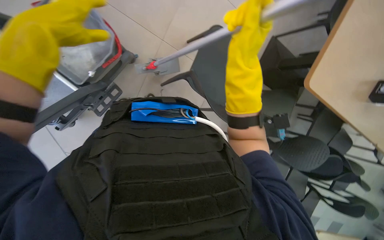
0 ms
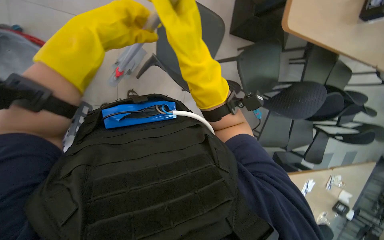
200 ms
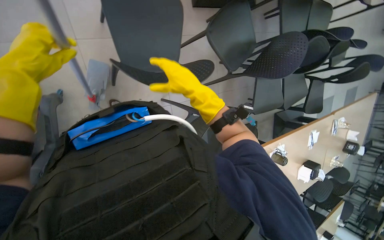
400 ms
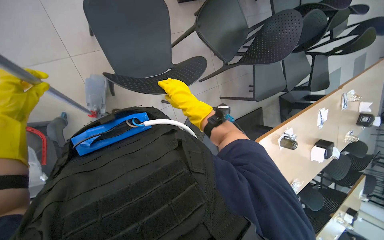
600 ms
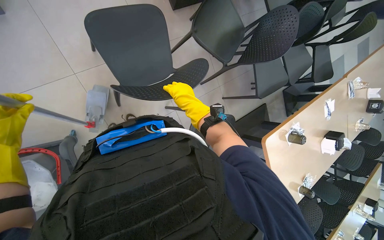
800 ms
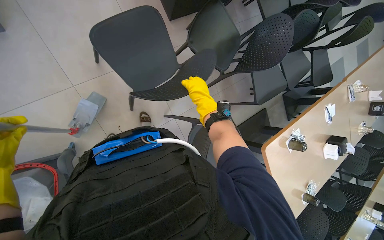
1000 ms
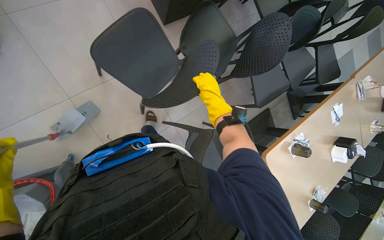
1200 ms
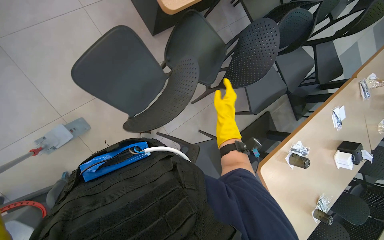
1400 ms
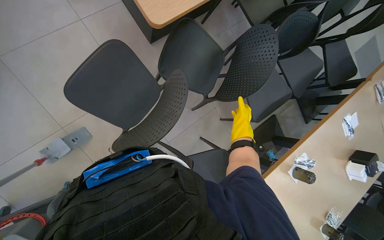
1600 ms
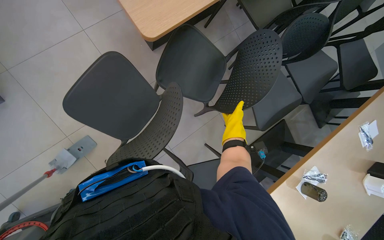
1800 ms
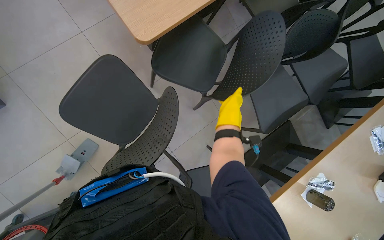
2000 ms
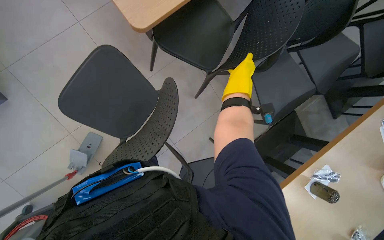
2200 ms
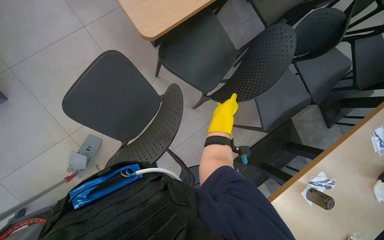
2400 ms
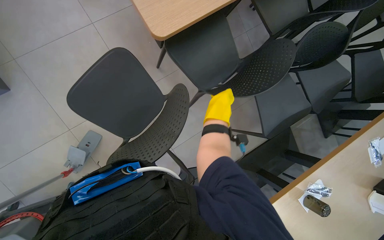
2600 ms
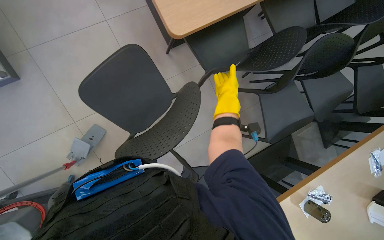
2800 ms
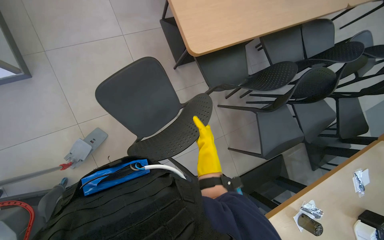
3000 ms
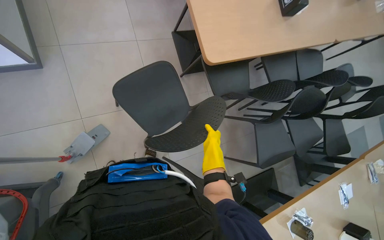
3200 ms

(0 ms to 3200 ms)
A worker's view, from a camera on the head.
Job: organizing items.
The whole recording: Clearing cafeteria floor. The worker moves chairs and picks up debris to clear the cafeteria floor.
0 ms - 1600 ms: The camera is carried approximately 60 cm. The wearer looks approximately 10 degrees further downward. The scene rotates counterclockwise by some 55 degrees.
1600 ms - 3200 ms: The right hand goes up and down the picture, about 20 cm each way, reversing 3 times.

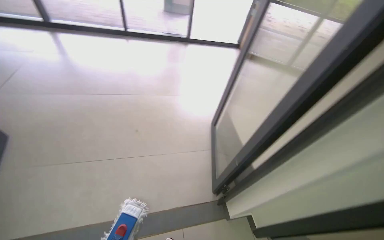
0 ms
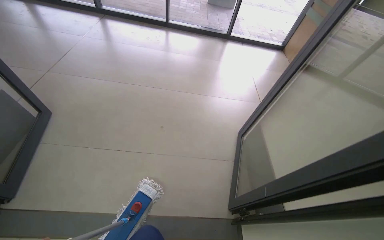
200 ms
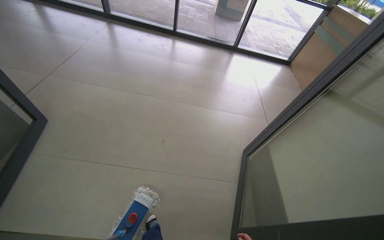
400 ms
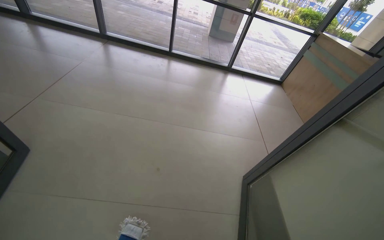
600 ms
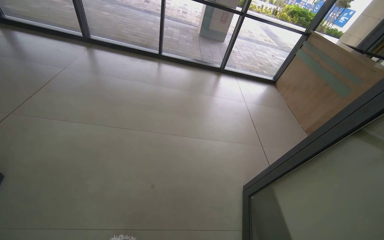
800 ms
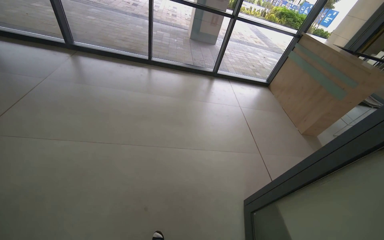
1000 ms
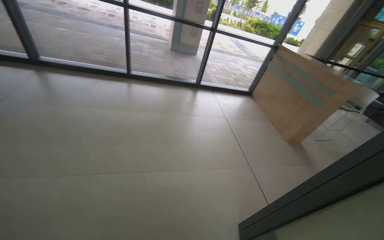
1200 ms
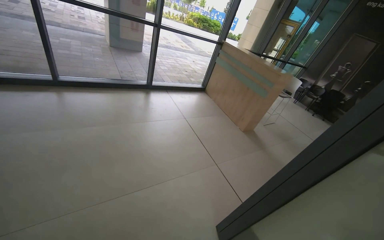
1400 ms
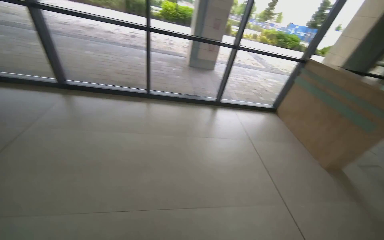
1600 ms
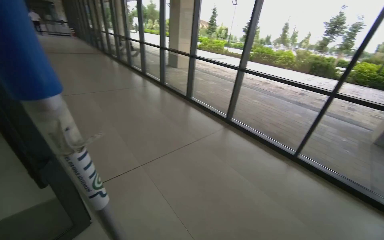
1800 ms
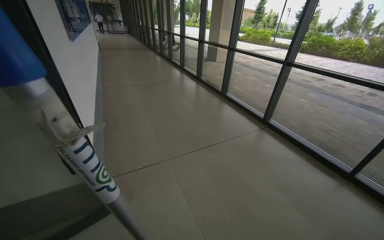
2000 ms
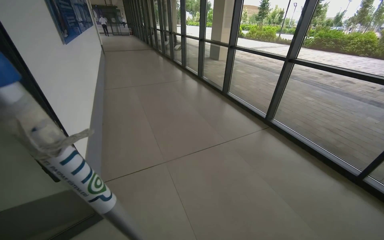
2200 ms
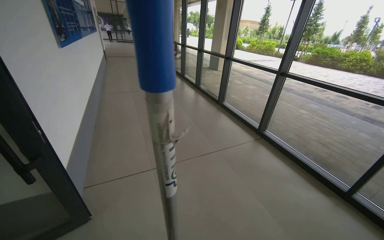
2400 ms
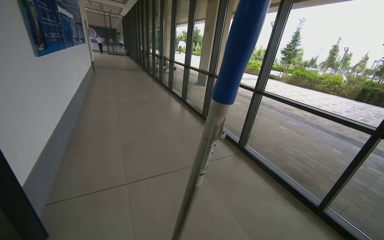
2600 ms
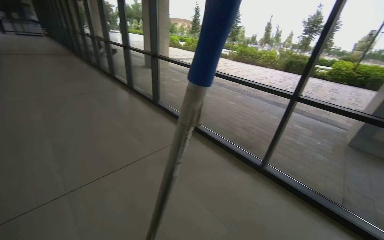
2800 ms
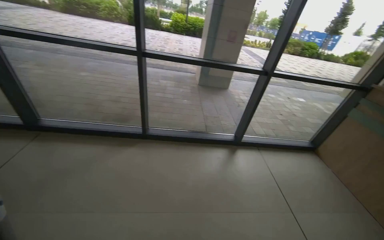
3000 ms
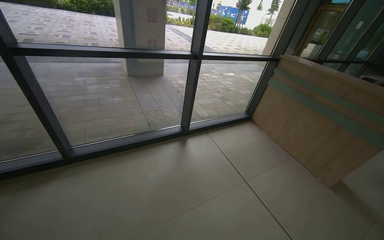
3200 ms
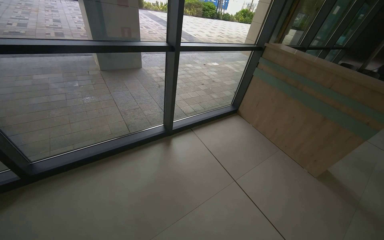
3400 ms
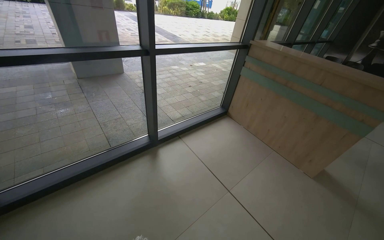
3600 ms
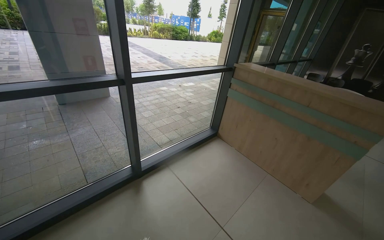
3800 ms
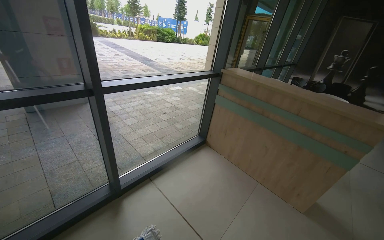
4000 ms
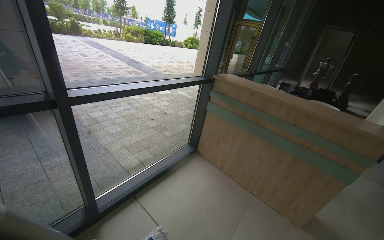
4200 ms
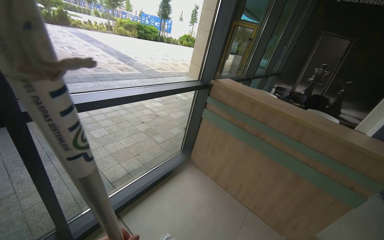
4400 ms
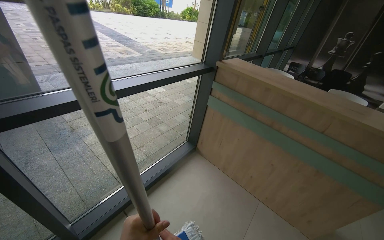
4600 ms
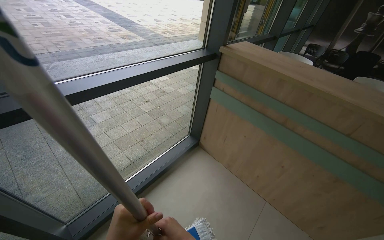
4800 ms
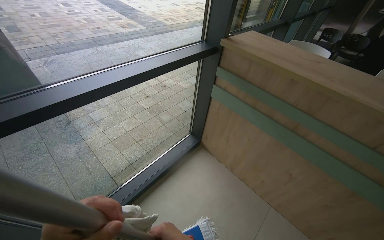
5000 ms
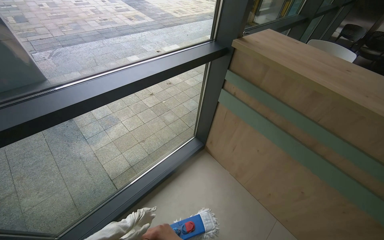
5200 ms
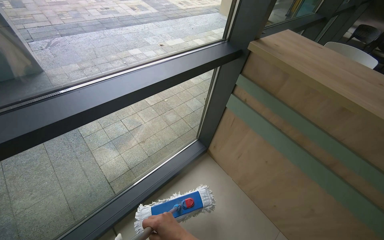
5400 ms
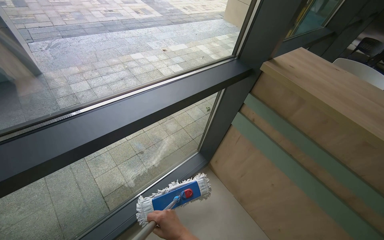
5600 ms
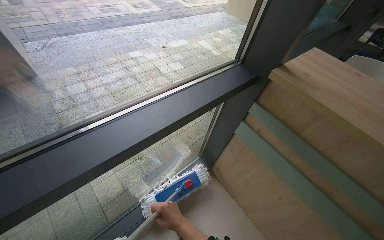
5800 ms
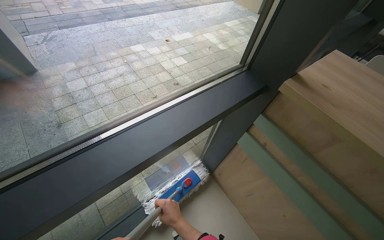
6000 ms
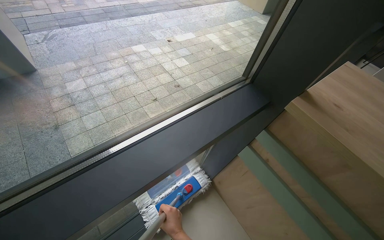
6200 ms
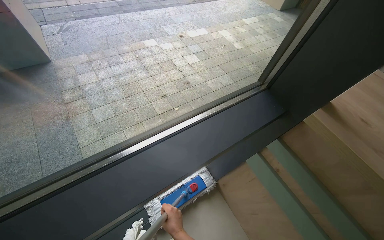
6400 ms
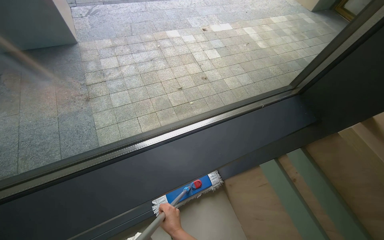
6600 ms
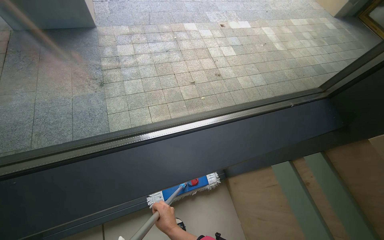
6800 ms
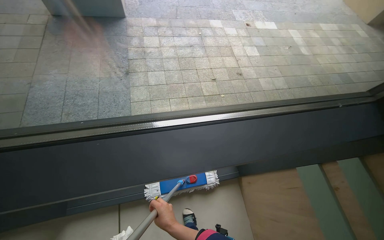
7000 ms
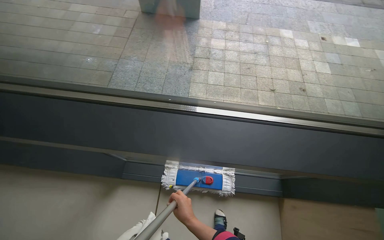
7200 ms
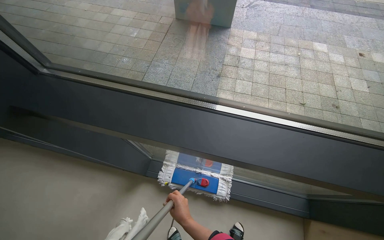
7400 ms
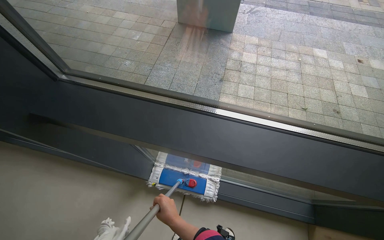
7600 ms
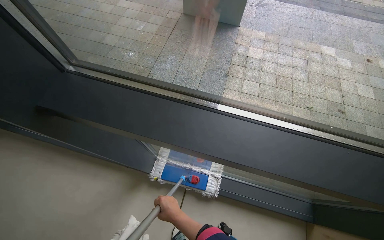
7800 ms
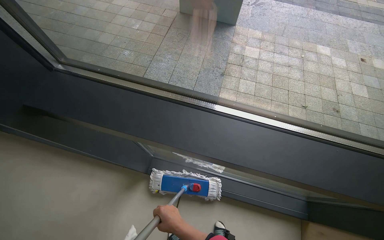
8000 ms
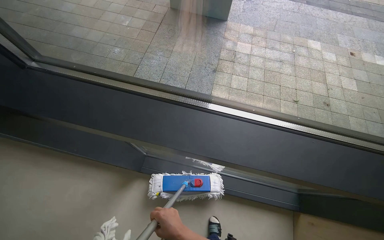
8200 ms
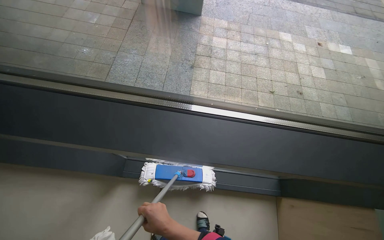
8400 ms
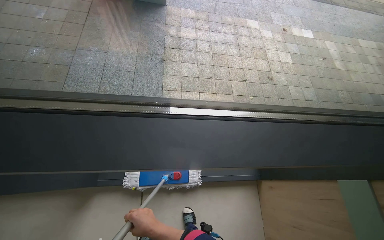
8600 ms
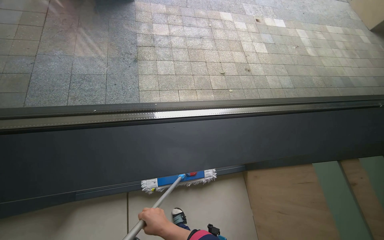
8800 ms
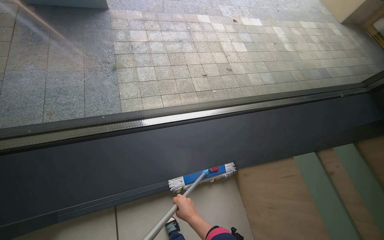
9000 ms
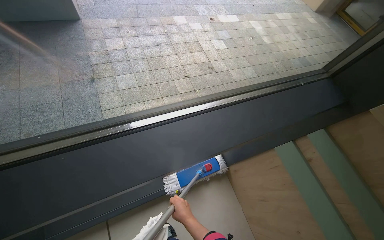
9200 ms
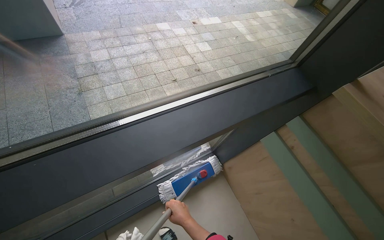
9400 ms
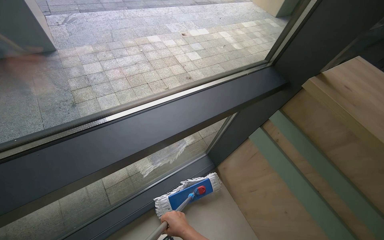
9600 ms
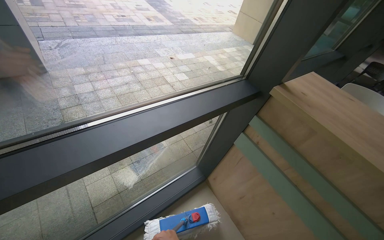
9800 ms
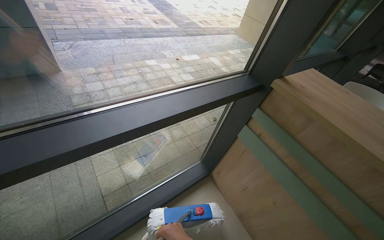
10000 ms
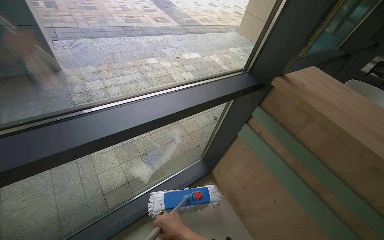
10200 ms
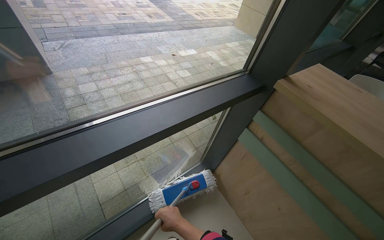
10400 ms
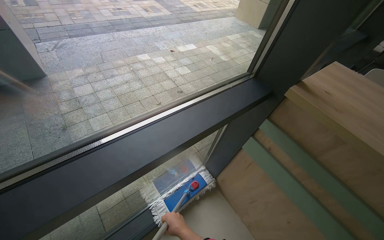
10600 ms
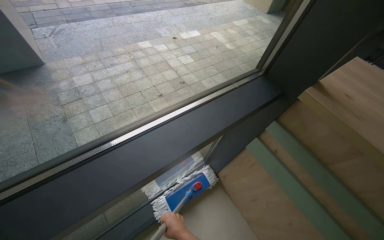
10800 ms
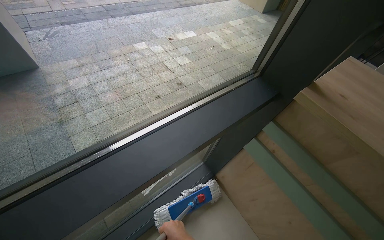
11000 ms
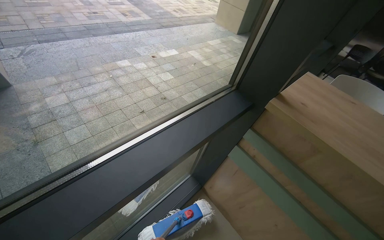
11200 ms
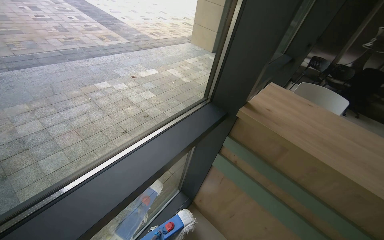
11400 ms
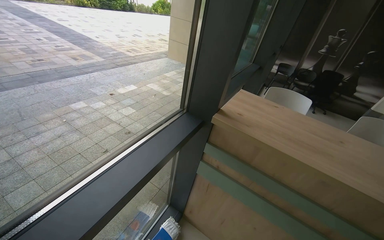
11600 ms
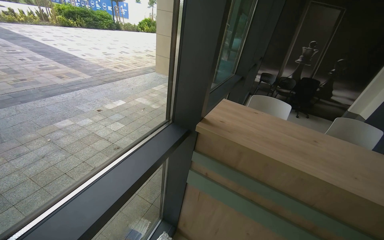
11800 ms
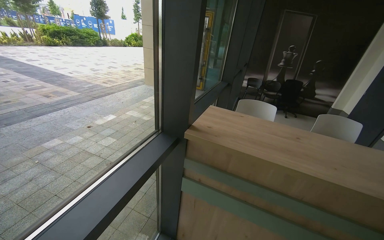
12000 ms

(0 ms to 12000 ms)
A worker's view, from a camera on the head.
Job: cleaning windows.
The whole recording: Cleaning large window frame. The worker mops the lower glass panels and wipes the frames of large windows.
0 ms - 1600 ms: The head travels some 1 m.
3000 ms - 4400 ms: The camera travels roughly 1.5 m. The wearer looks some 45 degrees further to the right.
4400 ms - 6000 ms: The camera travels roughly 1 m. The view tilts about 25 degrees downward.
6000 ms - 7600 ms: The wearer moves roughly 50 cm. The head rotates some 50 degrees to the left.
7600 ms - 9000 ms: The wearer's head swings roughly 30 degrees to the right.
10400 ms - 12000 ms: The wearer's head swings roughly 30 degrees to the right. The view tips upward by roughly 15 degrees.

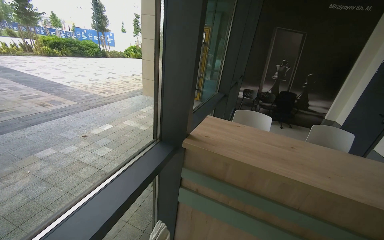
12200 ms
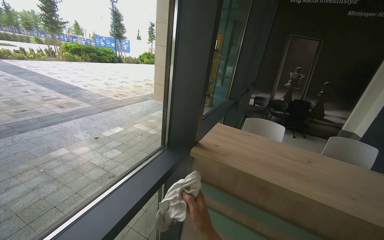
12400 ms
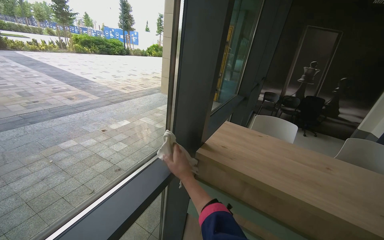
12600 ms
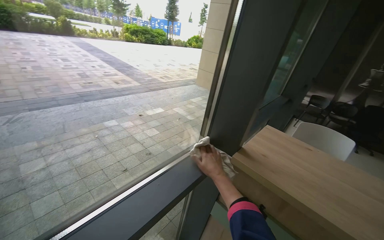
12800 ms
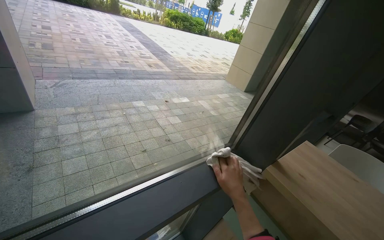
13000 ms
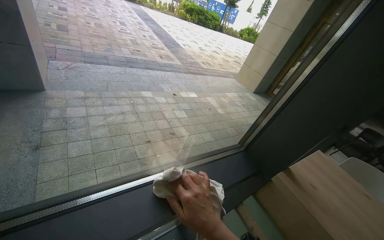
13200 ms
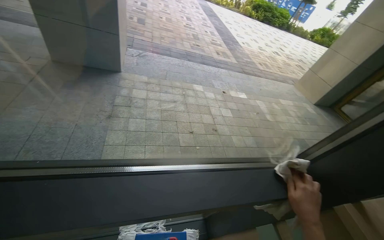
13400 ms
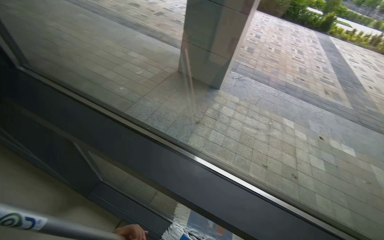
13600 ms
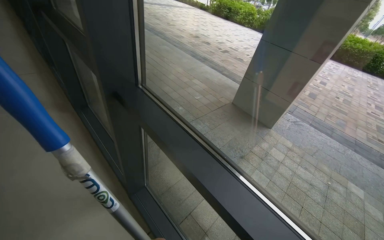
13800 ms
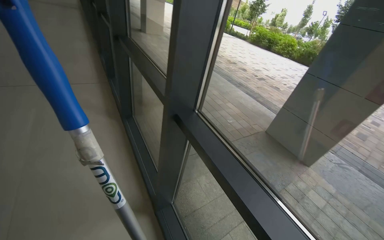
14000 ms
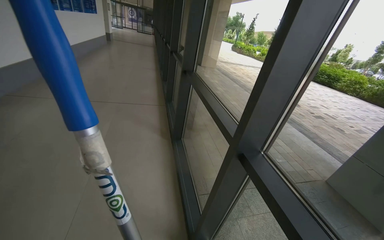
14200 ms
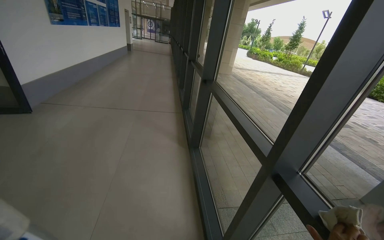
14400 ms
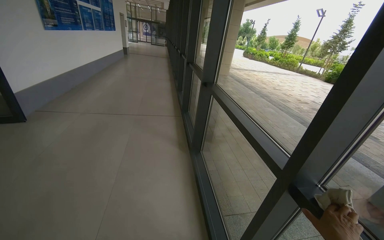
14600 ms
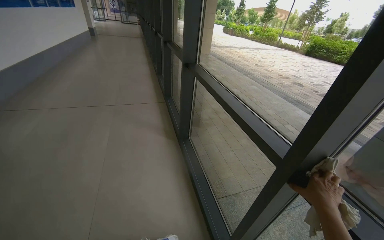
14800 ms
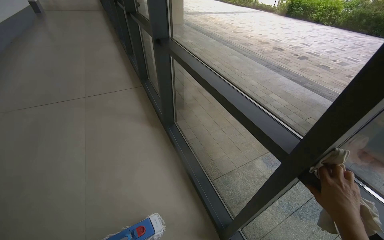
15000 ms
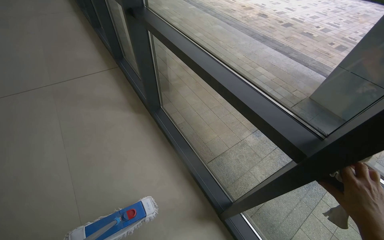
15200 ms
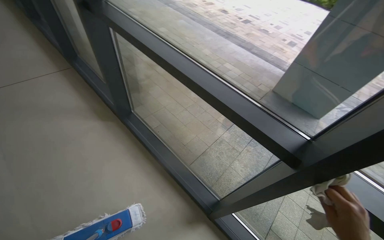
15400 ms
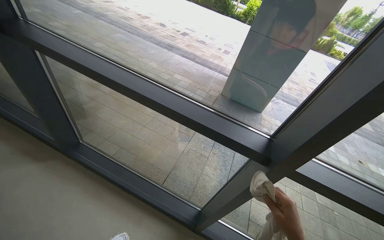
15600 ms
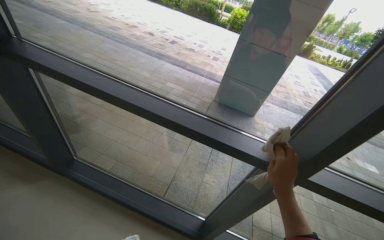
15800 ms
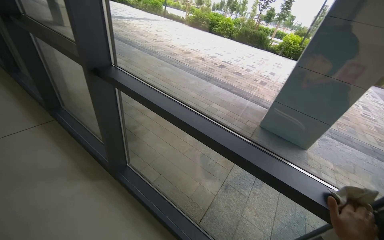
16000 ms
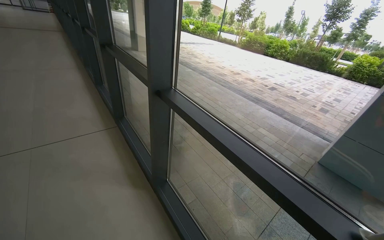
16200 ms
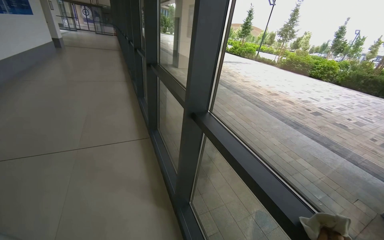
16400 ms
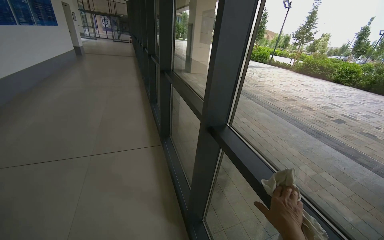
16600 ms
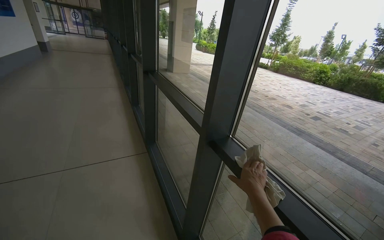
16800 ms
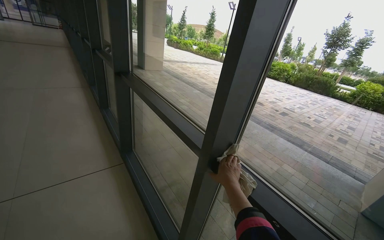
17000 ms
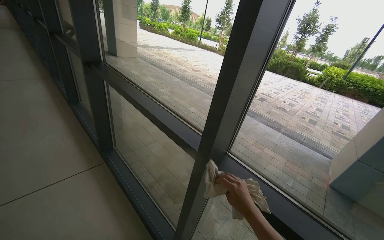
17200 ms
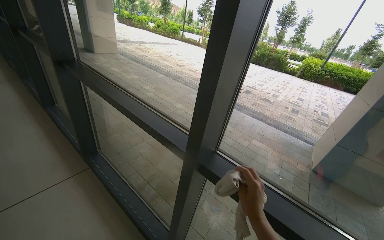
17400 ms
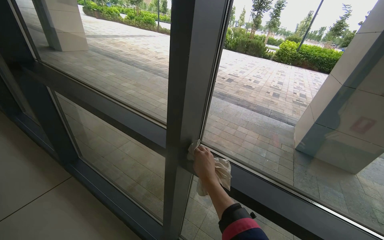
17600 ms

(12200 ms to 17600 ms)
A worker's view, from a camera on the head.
Job: cleaning windows.
The whole recording: Cleaning large window frame. The worker mops the lower glass panels and wipes the frames of large windows.
12200 ms - 13600 ms: The head turns to the left by some 90 degrees.
13600 ms - 15000 ms: The camera travels roughly 70 cm. The wearer looks some 35 degrees further to the left. The camera pitches upward, by about 15 degrees.
15000 ms - 16200 ms: The head travels roughly 50 cm.
16200 ms - 17600 ms: The wearer moves about 50 cm. The head rotates approximately 20 degrees to the right.
